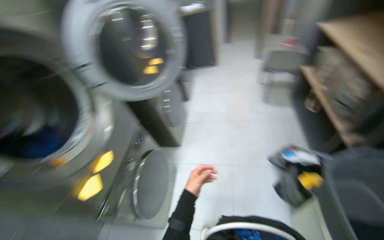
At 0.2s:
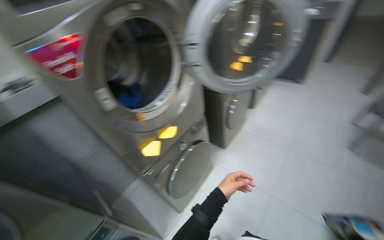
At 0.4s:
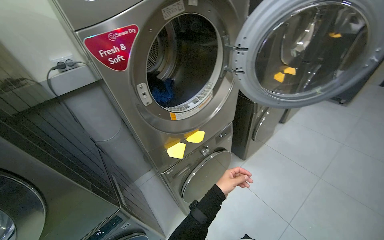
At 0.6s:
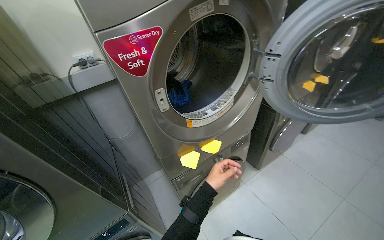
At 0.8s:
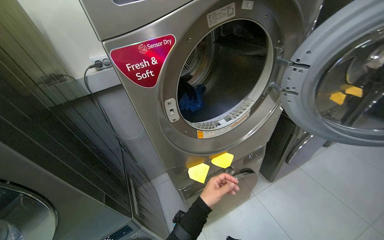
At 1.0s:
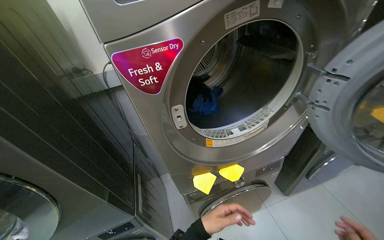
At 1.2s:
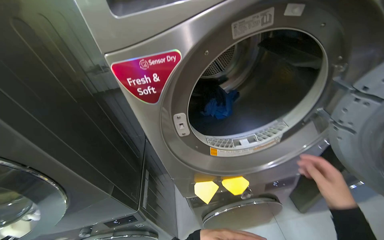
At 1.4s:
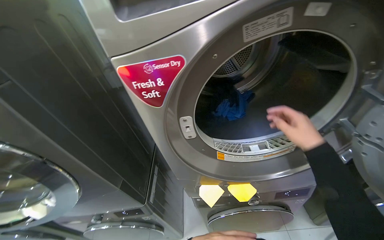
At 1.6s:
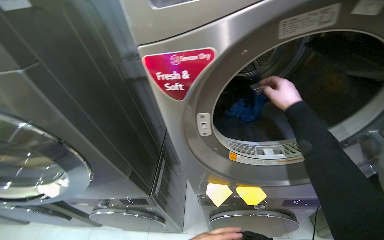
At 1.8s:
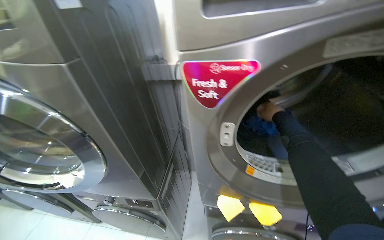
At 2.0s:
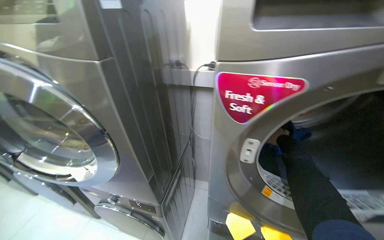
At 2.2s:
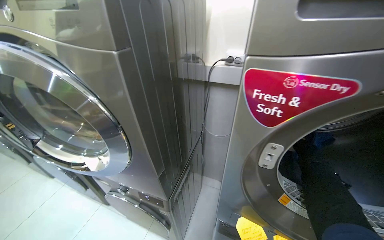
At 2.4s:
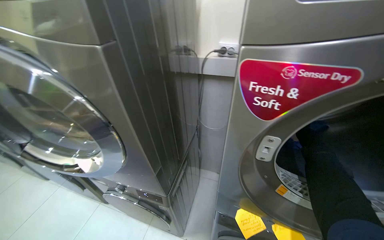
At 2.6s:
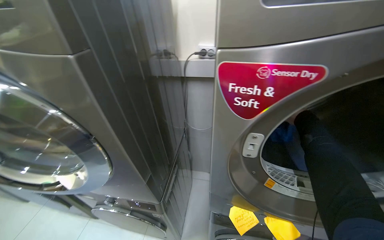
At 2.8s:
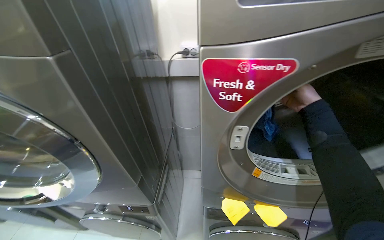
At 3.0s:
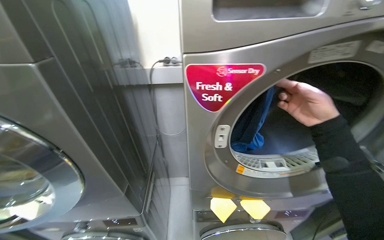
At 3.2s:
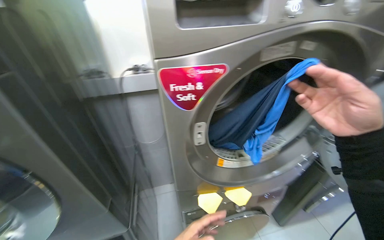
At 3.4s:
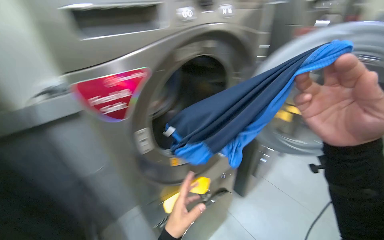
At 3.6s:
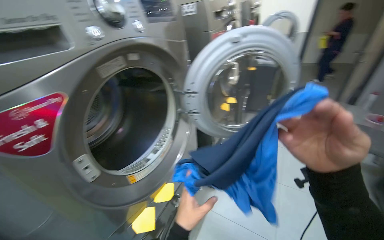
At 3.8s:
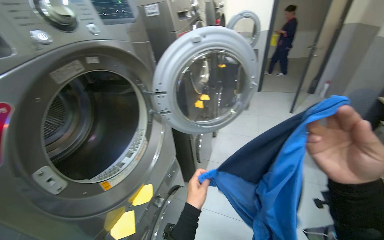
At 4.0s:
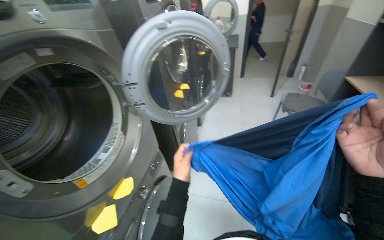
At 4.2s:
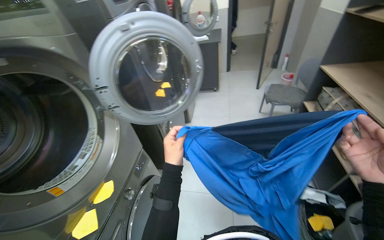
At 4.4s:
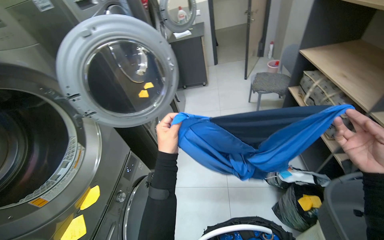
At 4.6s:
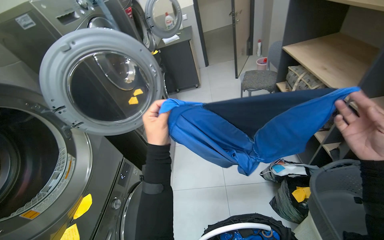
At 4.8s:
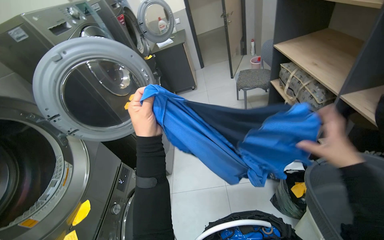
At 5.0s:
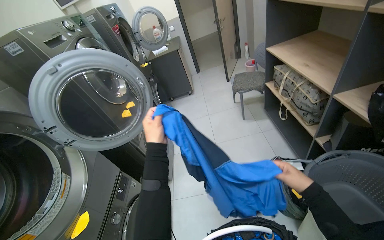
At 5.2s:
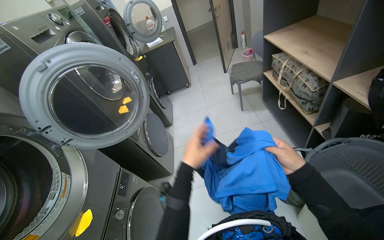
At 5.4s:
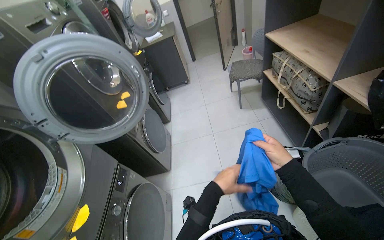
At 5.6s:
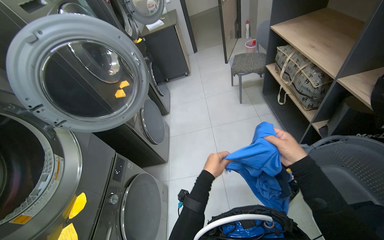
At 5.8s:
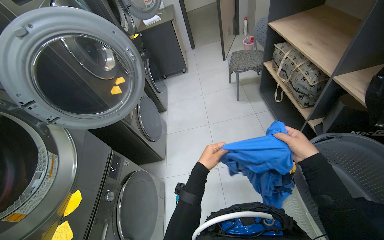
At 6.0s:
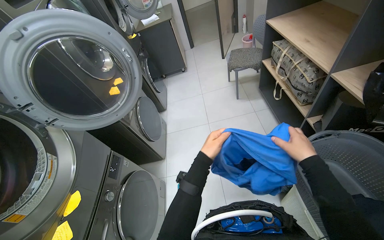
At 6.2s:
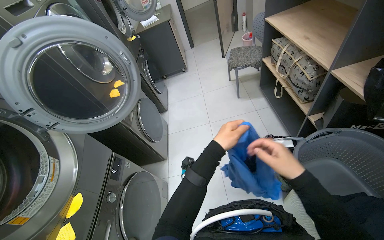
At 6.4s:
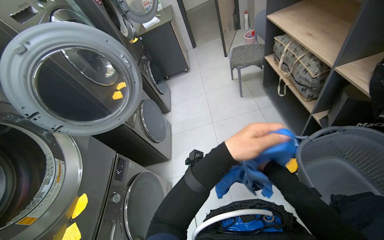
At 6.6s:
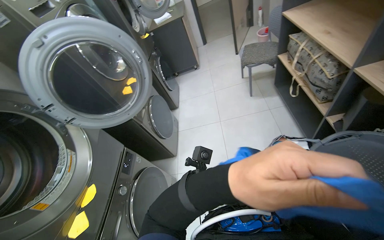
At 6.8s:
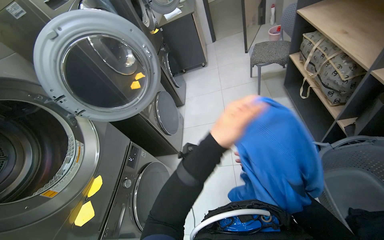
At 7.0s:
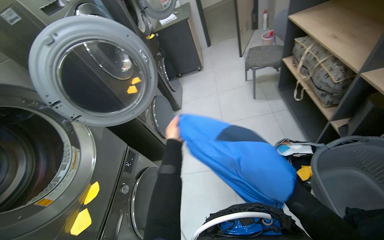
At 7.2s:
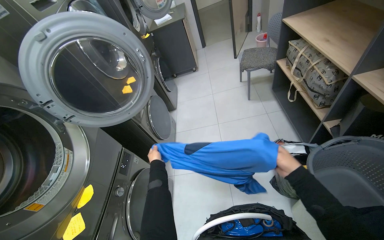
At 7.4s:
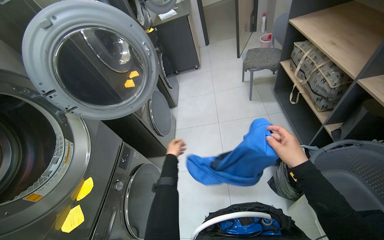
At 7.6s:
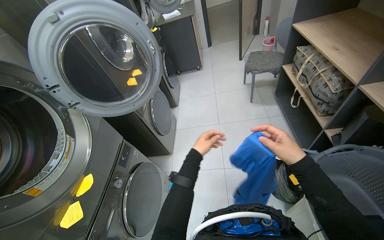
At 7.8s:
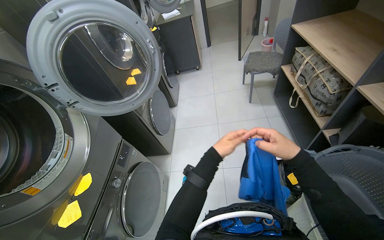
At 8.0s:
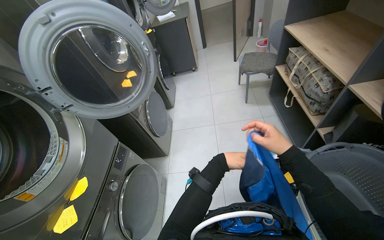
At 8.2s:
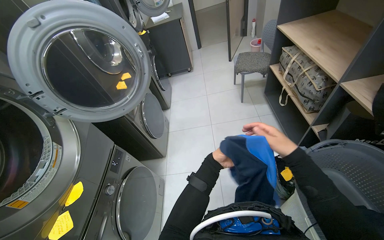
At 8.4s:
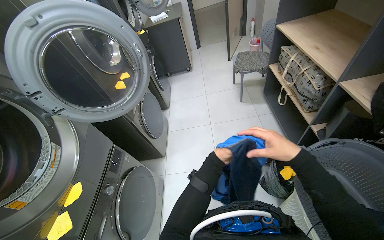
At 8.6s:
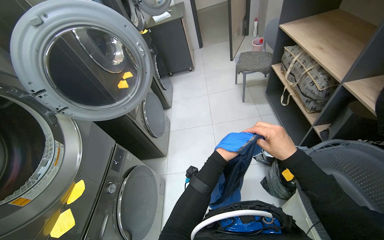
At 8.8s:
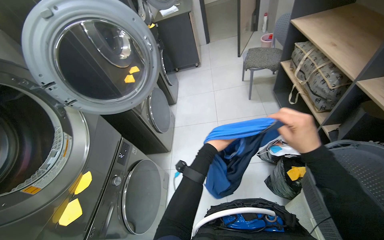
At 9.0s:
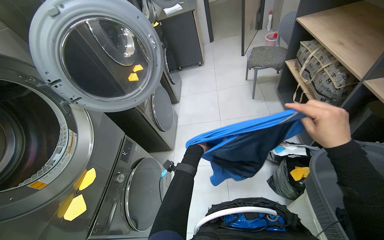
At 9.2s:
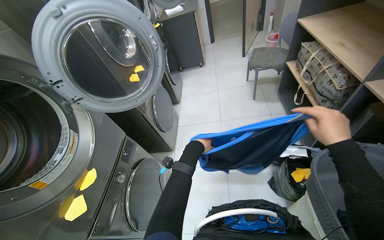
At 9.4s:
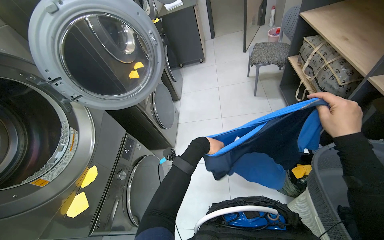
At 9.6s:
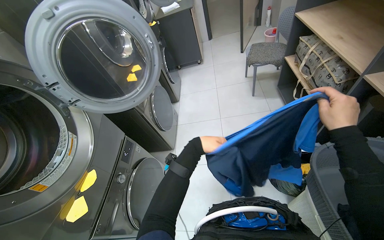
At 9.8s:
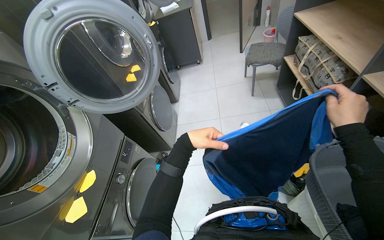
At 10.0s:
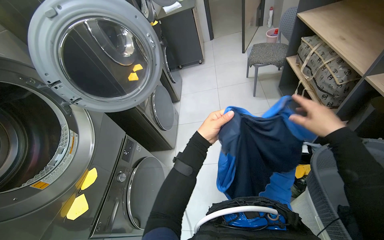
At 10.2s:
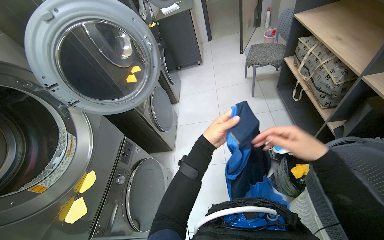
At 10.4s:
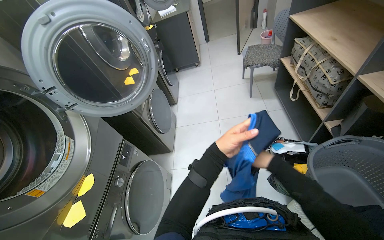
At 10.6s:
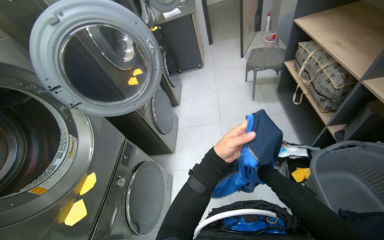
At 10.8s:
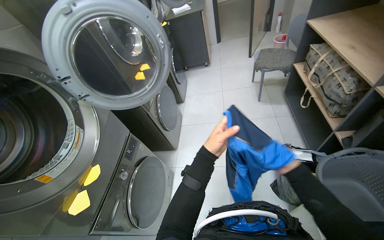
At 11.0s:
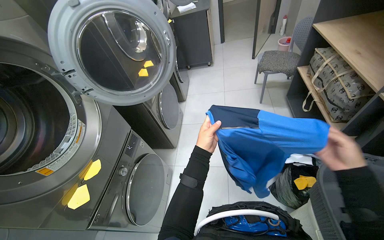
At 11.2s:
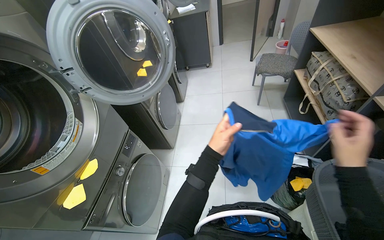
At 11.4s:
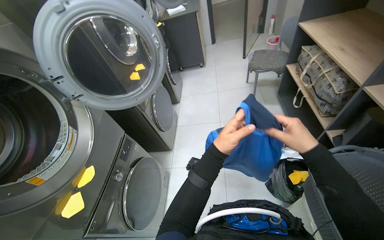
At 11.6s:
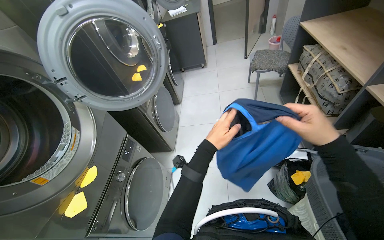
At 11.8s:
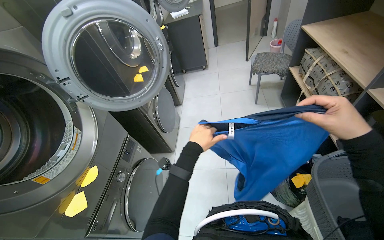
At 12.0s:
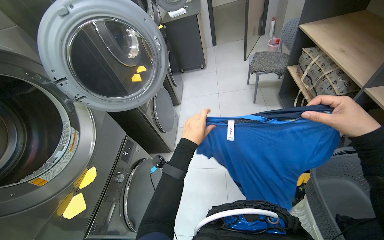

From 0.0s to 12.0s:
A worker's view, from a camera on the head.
Job: managing laundry.
The whole recording: Unloading and folding laundry. The worker unloads clothes from the dryer, folds them, and places them into a laundry basket.
From 0.0s to 1.6s: The wearer's head swings approximately 85 degrees to the left.
From 3.0s to 4.4s: The wearer looks some 85 degrees further to the right.
From 4.4s to 6.0s: The left hand travels to the right by approximately 25 cm.
From 6.0s to 7.6s: The left hand goes nearer and farther, roughly 40 cm each way, reversing 2 times.
From 7.6s to 9.0s: The left hand swings nearer and farther, roughly 20 cm each way, with 2 reversals; the right hand goes some 10 cm to the right.
From 9.0s to 10.4s: The left hand is displaced nearer to the camera and to the right by some 15 cm.
From 10.4s to 12.0s: The left hand is displaced to the left by some 10 cm.

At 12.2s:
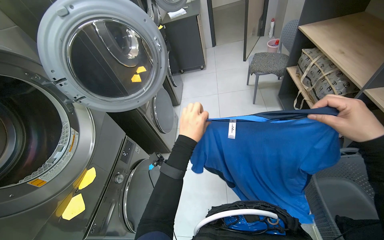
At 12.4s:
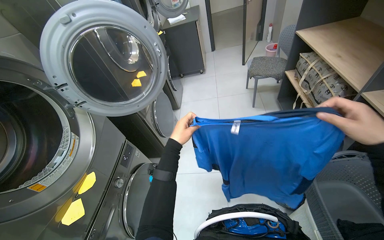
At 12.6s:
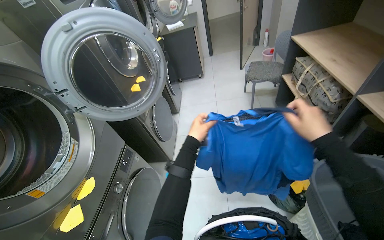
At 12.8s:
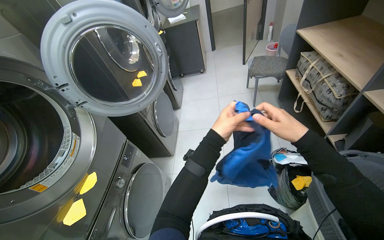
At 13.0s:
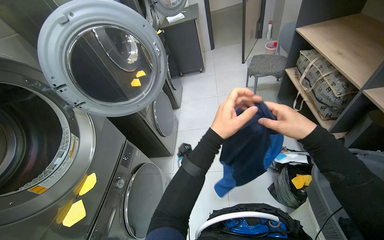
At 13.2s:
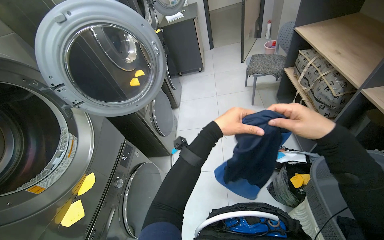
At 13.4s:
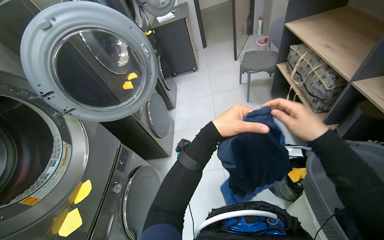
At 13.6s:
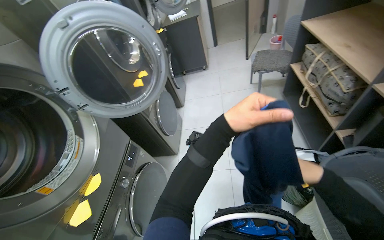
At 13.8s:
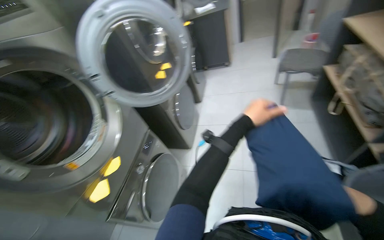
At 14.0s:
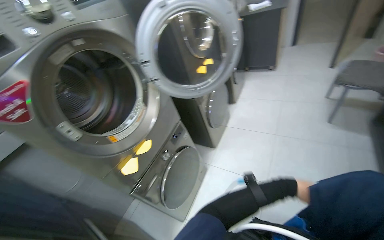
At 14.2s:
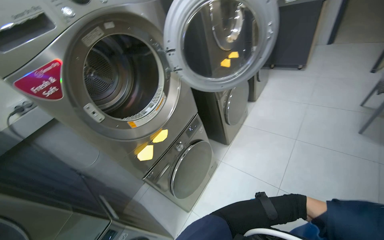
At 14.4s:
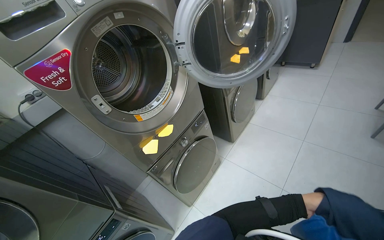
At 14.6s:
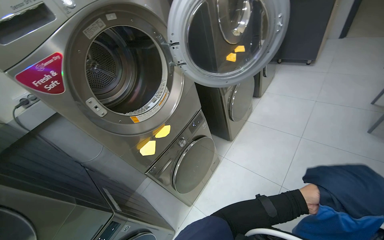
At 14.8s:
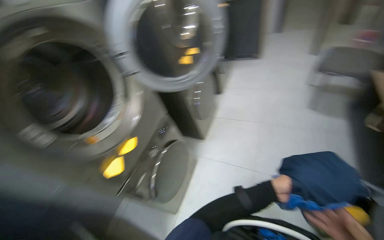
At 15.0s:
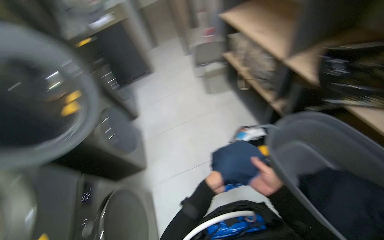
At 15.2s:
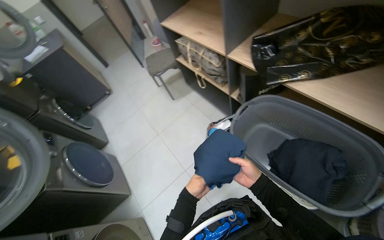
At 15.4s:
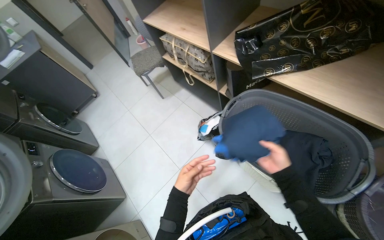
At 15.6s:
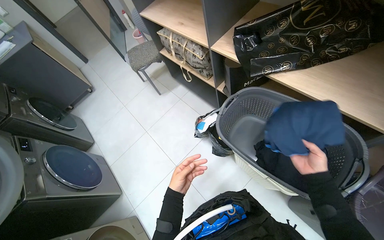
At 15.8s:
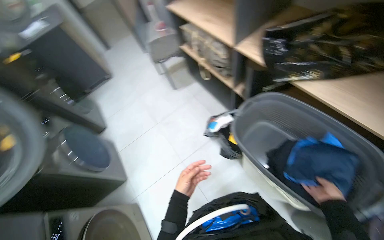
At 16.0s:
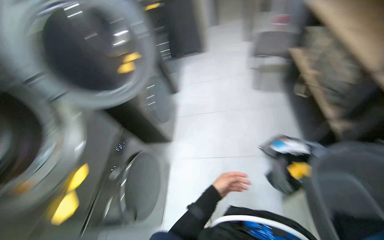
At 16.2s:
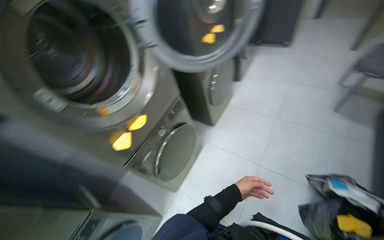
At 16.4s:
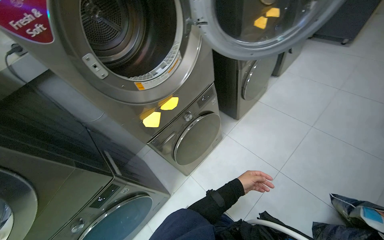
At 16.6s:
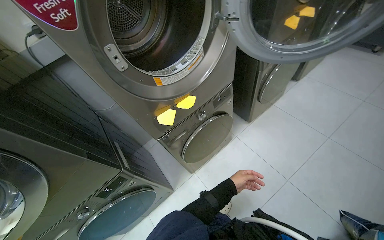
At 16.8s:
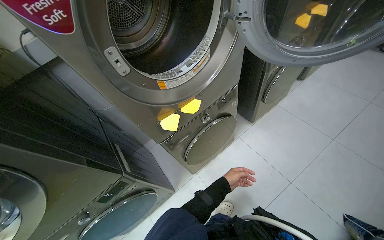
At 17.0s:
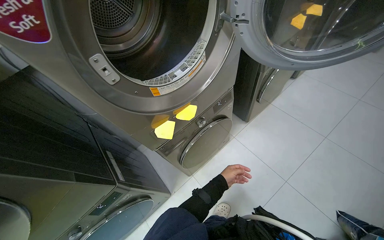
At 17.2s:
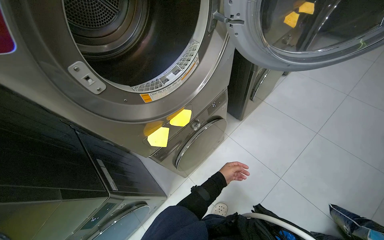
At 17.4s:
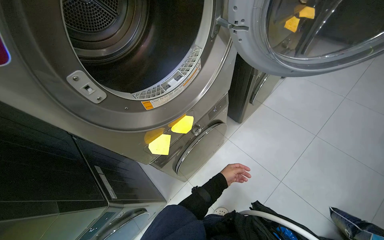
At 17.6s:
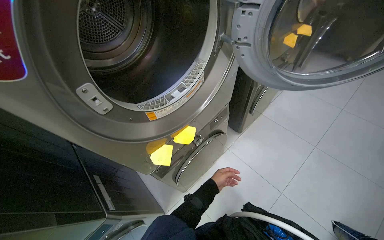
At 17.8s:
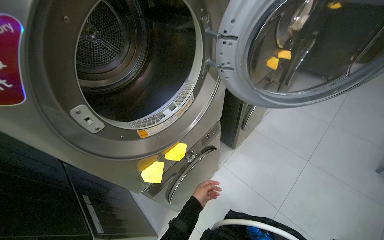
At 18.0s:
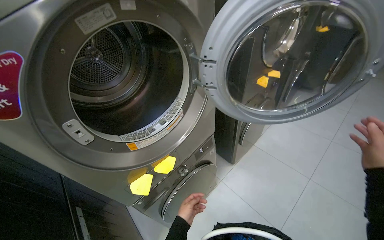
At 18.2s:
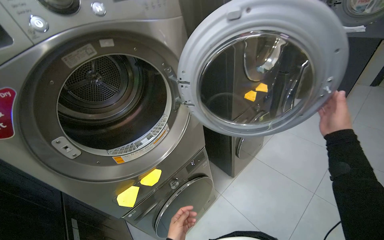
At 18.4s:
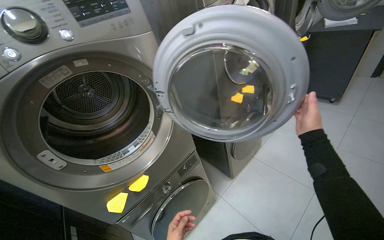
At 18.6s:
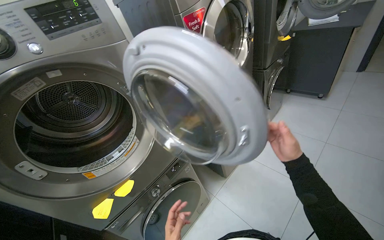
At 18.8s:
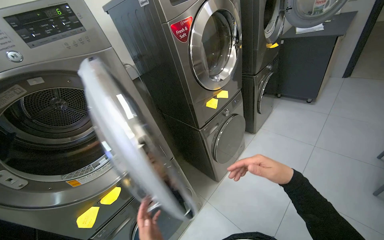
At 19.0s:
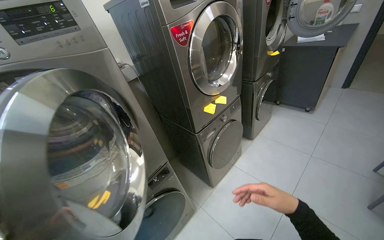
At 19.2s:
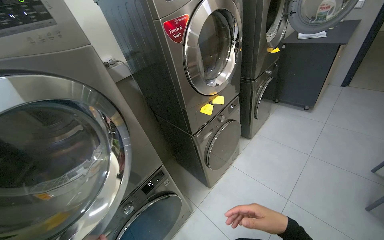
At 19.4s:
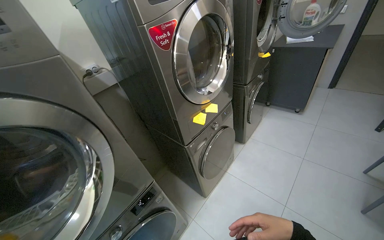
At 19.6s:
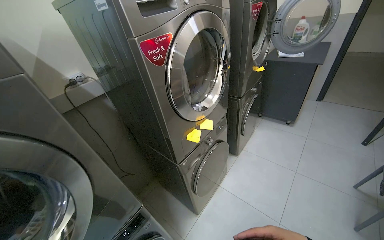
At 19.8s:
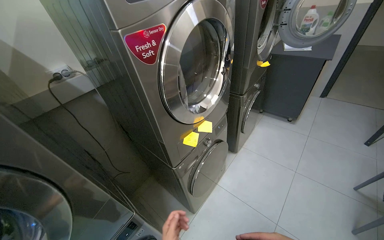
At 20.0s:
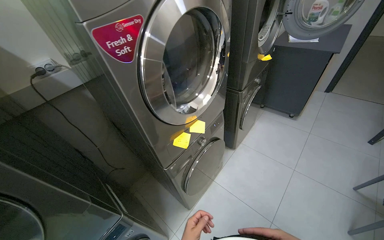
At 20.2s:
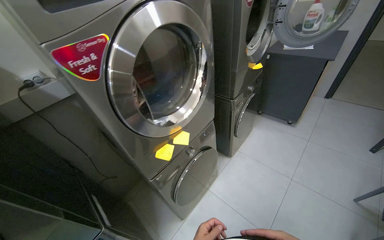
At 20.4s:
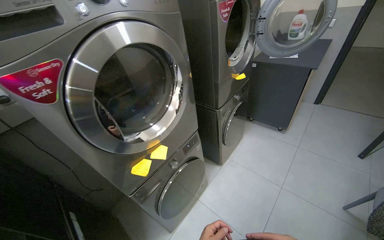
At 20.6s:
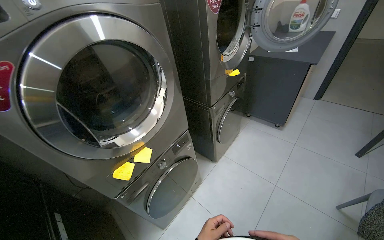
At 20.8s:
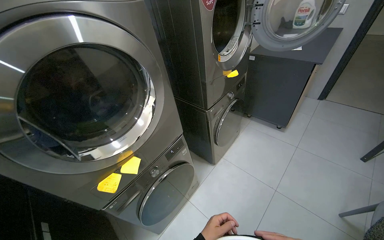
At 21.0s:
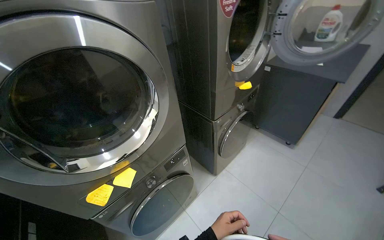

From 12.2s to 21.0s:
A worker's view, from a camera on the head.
Job: managing laundry.
The whole recording: Unloading and folding laundry. The worker unloads clothes from the dryer, folds them, and places them into a laundry basket.
From 12.2s to 13.6s: The left hand shifts about 20 cm nearer to the camera and to the right.
From 13.6s to 15.2s: The wearer's head swings roughly 45 degrees to the right.
From 15.2s to 16.6s: The wearer's head swings approximately 90 degrees to the left. The view tilts approximately 20 degrees downward.
From 16.6s to 18.0s: The left hand is displaced to the left by approximately 15 cm.
From 18.0s to 19.6s: The wearer moves about 40 cm.
From 19.6s to 21.0s: The head travels approximately 60 cm.
